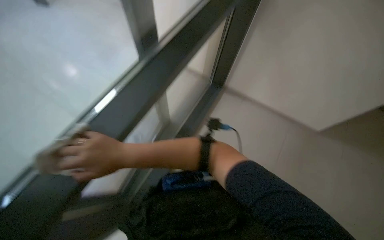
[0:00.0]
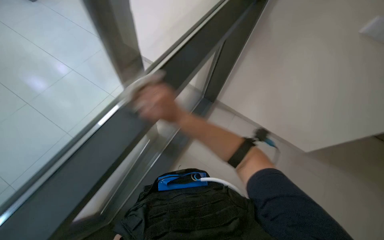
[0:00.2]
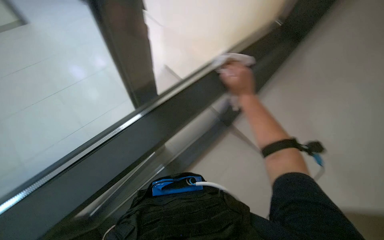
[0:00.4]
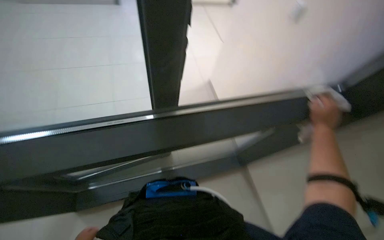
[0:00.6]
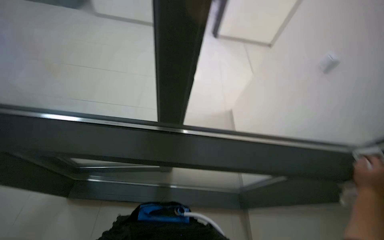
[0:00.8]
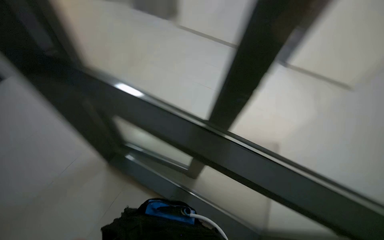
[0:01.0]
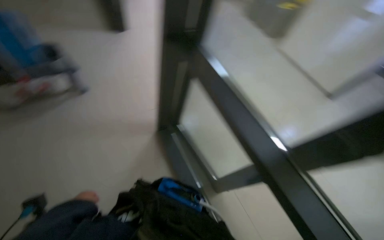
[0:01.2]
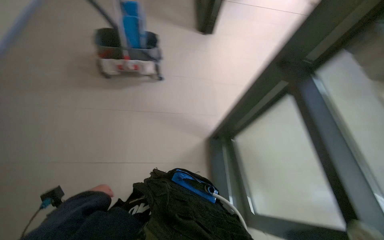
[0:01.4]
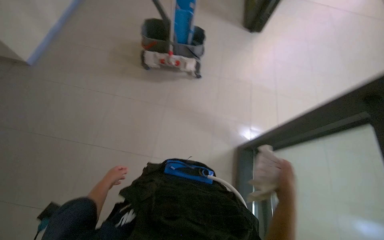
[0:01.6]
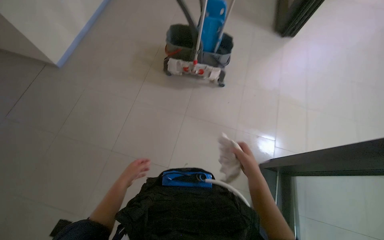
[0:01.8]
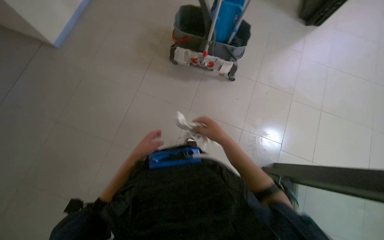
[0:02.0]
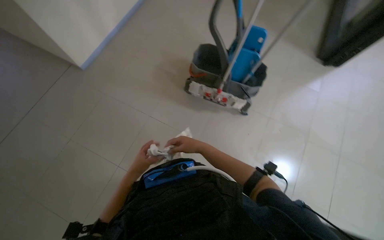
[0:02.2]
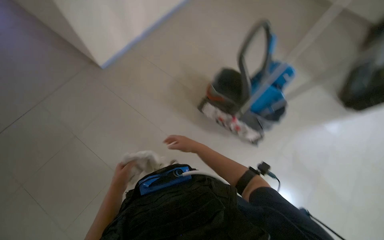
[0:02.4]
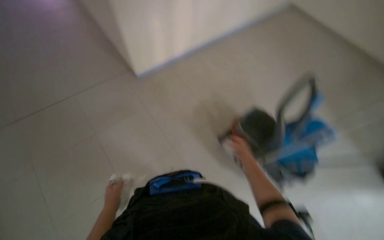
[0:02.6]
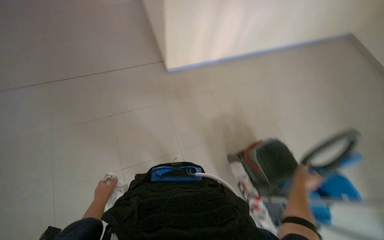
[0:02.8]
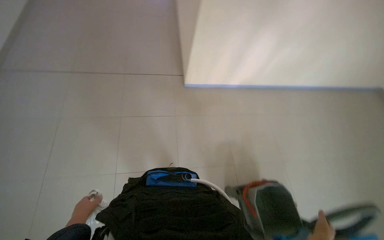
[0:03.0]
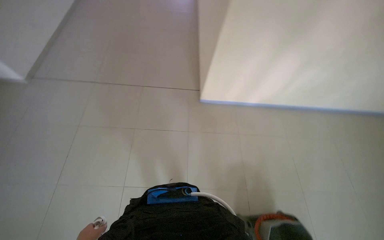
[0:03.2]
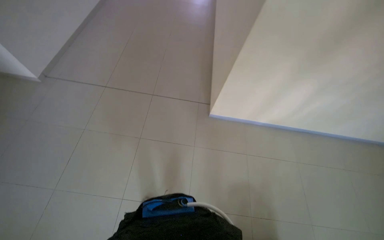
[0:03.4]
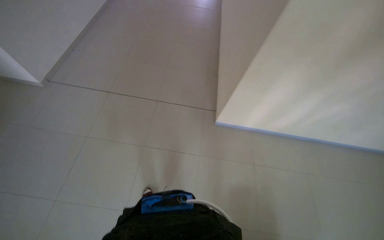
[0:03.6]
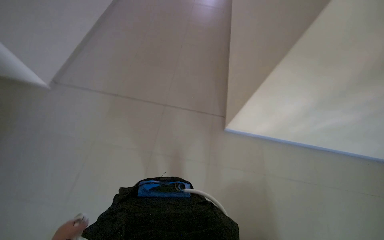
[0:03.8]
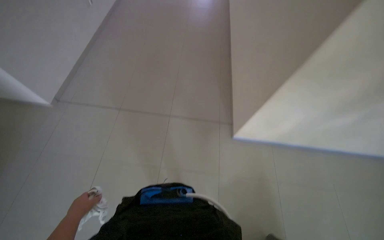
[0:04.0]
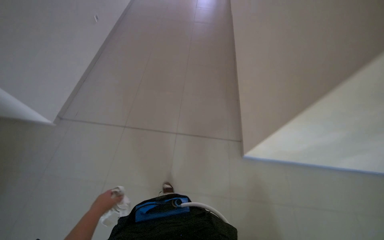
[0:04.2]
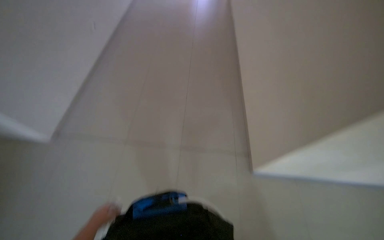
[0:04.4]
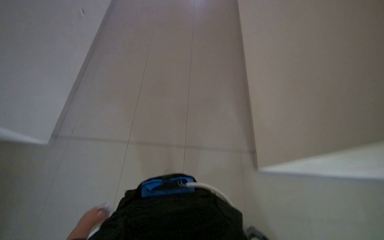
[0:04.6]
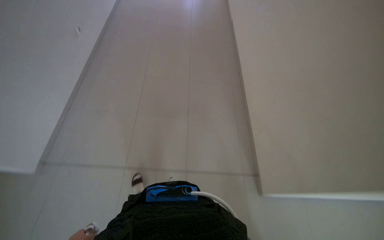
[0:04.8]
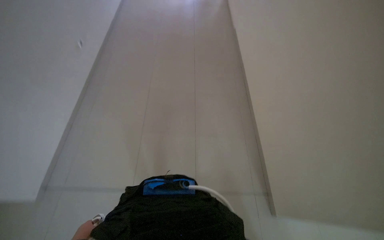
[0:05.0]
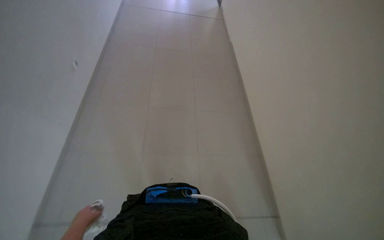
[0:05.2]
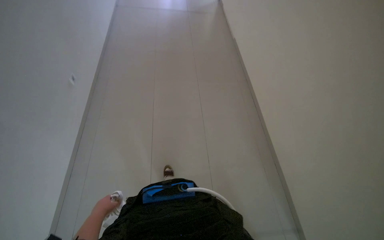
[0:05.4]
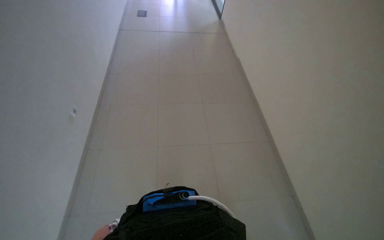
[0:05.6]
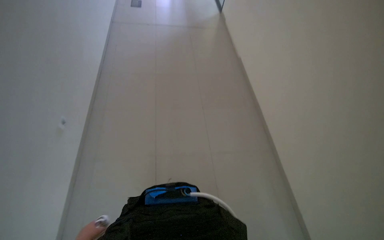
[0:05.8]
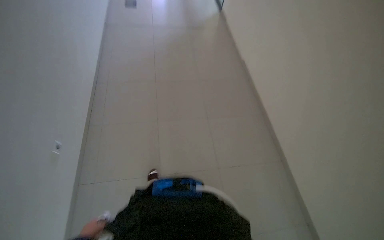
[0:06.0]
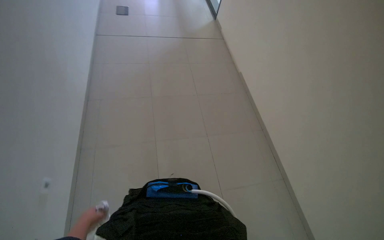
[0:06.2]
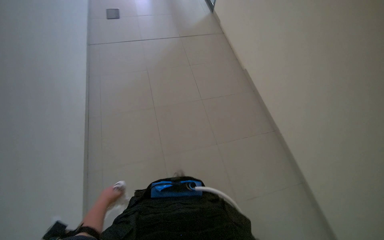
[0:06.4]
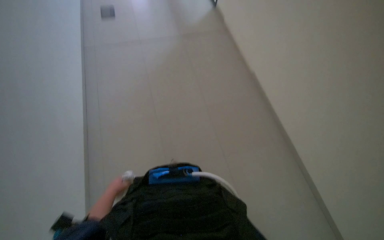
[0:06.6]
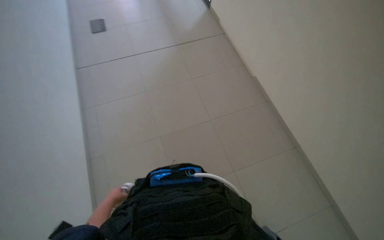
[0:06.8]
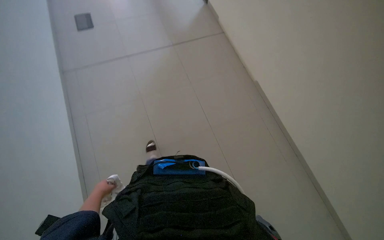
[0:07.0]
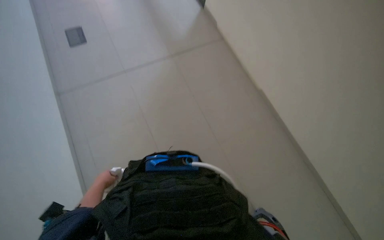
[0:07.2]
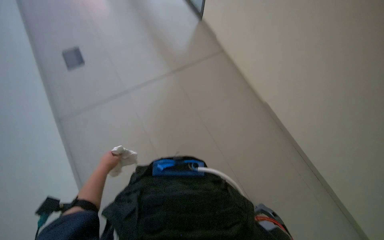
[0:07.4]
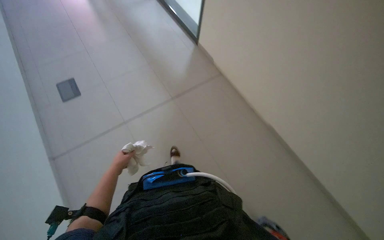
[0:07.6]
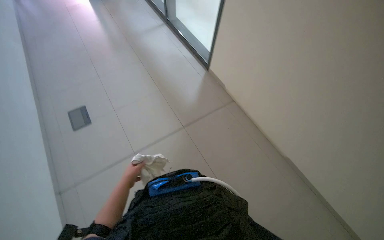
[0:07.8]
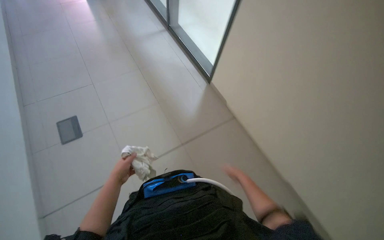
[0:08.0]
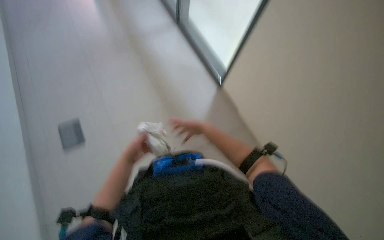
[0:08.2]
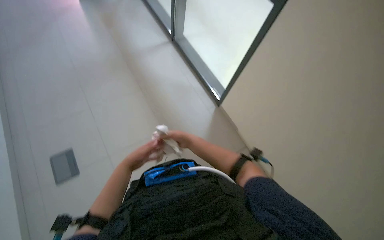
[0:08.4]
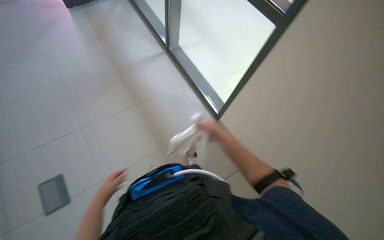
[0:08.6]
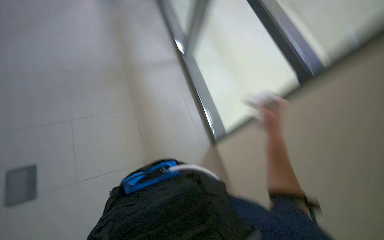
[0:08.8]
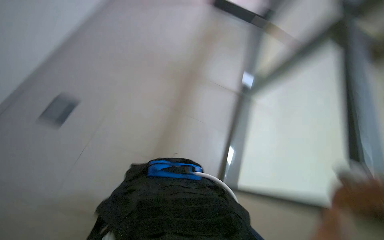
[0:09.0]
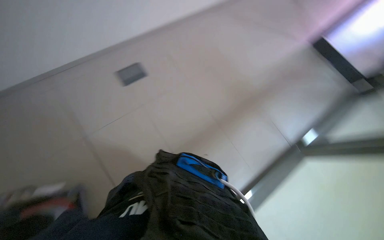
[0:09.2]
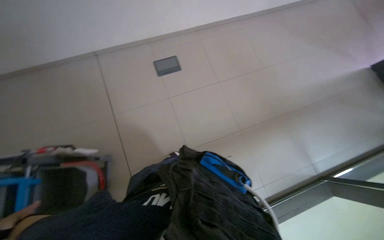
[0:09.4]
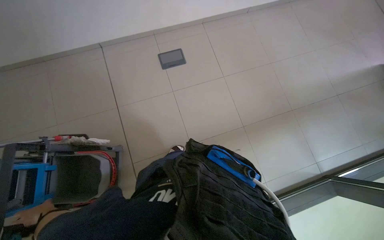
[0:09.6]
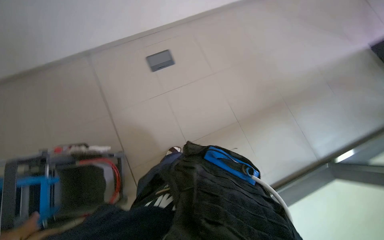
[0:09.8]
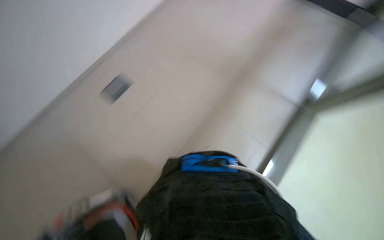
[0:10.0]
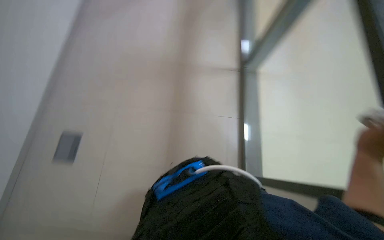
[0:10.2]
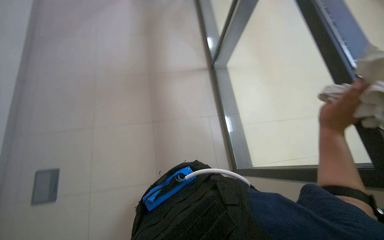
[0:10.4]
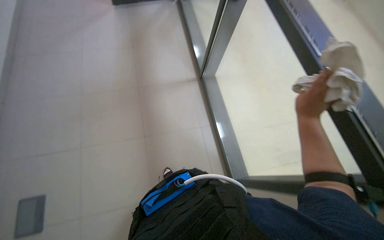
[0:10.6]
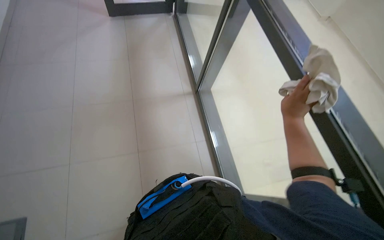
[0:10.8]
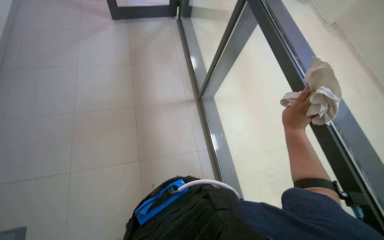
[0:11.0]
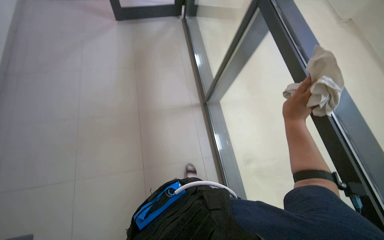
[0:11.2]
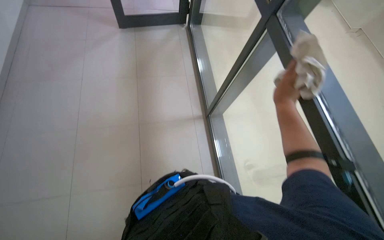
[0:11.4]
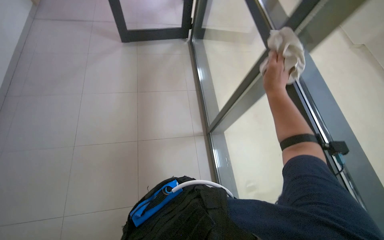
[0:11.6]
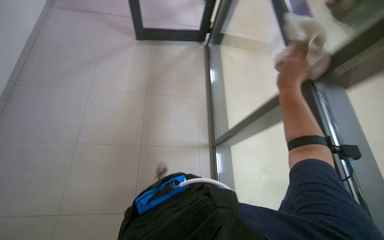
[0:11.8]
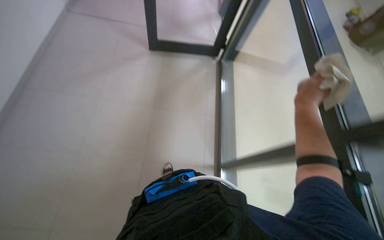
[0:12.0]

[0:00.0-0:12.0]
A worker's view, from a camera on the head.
Job: cleaning windows.
The whole recording: Wiping glass door. The worker wipes the glass door with a cloth.
0:00.0 to 0:01.6: The head travels approximately 50 cm. The wearer looks roughly 60 degrees further to the left. The camera pitches upward, by about 15 degrees.
0:01.6 to 0:03.0: The head turns to the left by roughly 65 degrees. The camera pitches upward, by some 25 degrees.
0:04.4 to 0:06.0: The view tilts about 15 degrees upward.
0:06.0 to 0:07.6: The left hand goes some 60 cm up the picture and farther from the camera.
0:07.6 to 0:09.0: The camera is carried roughly 50 cm. The view tips upward by roughly 15 degrees.
0:09.0 to 0:10.4: The scene turns approximately 50 degrees counterclockwise in the picture.
0:10.4 to 0:12.0: The camera pitches upward, by approximately 15 degrees.

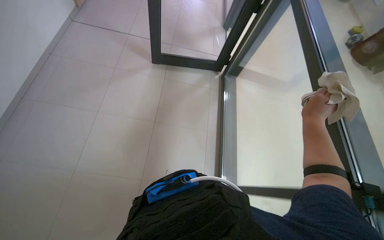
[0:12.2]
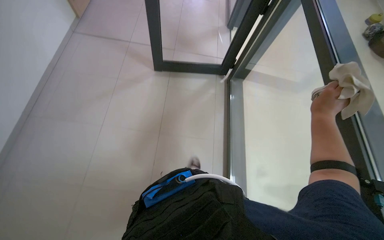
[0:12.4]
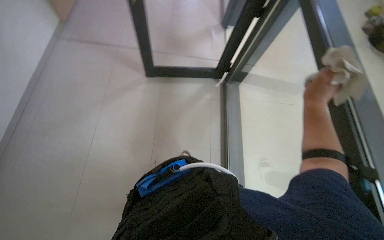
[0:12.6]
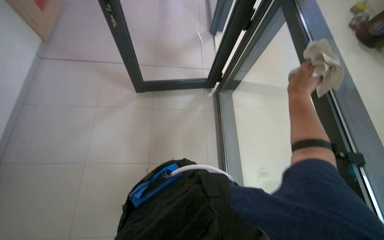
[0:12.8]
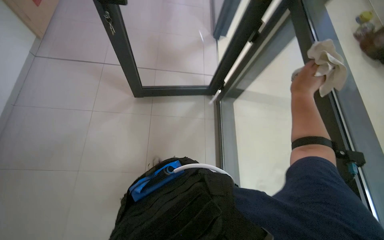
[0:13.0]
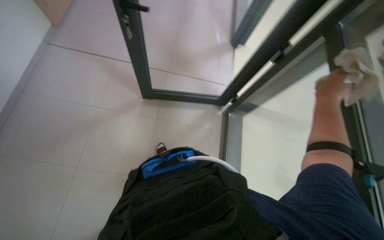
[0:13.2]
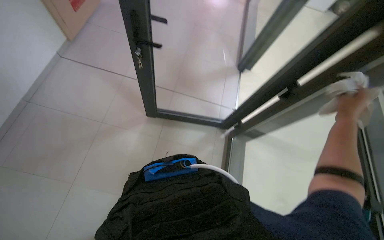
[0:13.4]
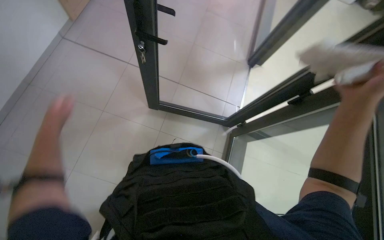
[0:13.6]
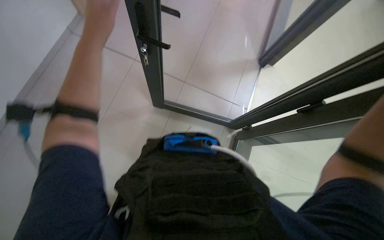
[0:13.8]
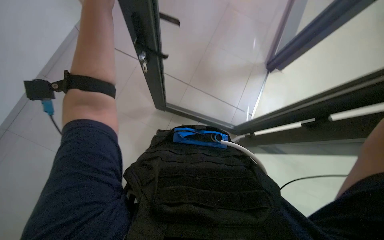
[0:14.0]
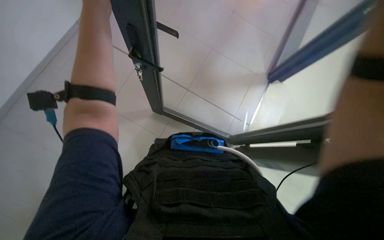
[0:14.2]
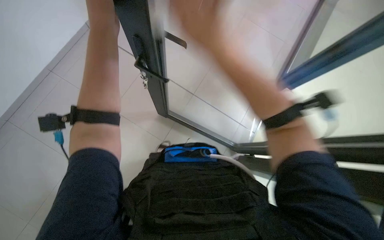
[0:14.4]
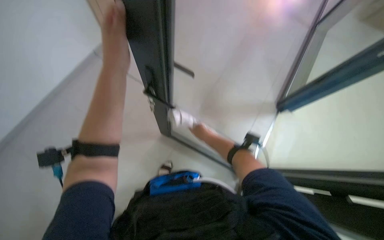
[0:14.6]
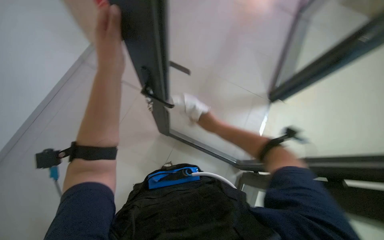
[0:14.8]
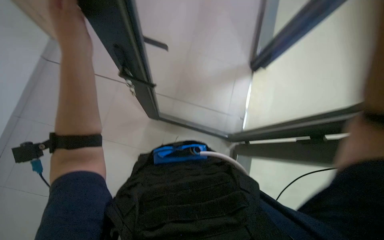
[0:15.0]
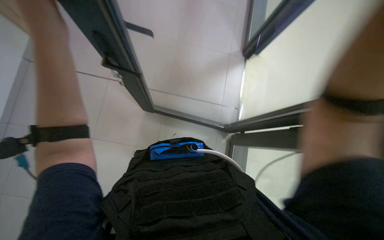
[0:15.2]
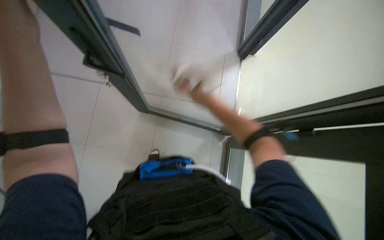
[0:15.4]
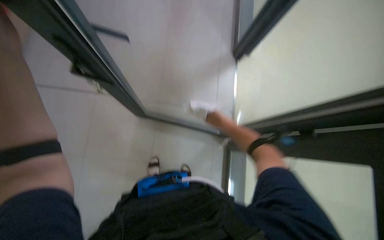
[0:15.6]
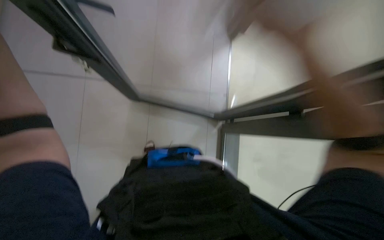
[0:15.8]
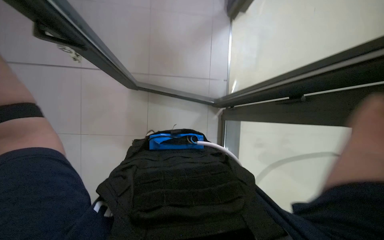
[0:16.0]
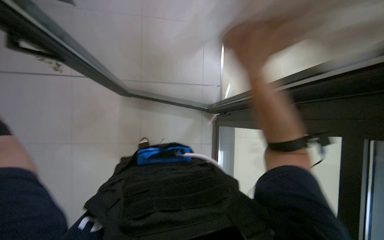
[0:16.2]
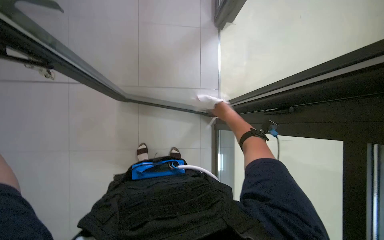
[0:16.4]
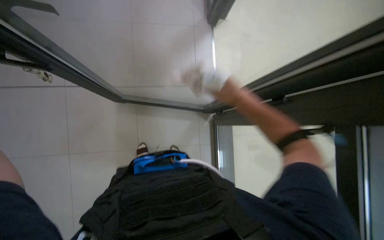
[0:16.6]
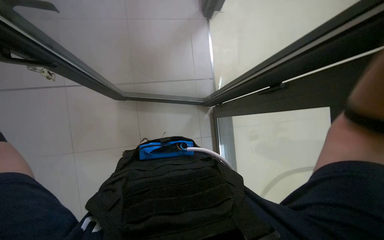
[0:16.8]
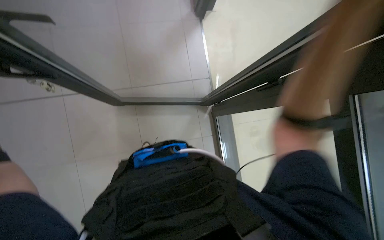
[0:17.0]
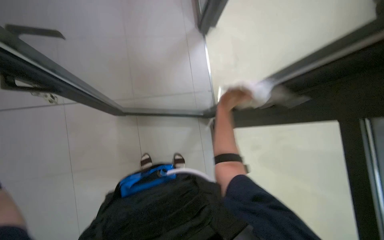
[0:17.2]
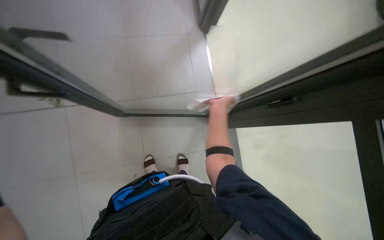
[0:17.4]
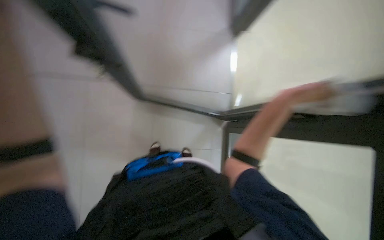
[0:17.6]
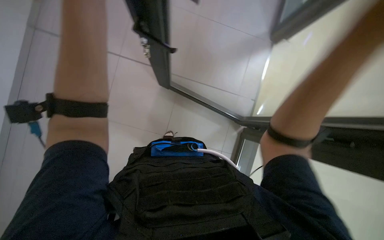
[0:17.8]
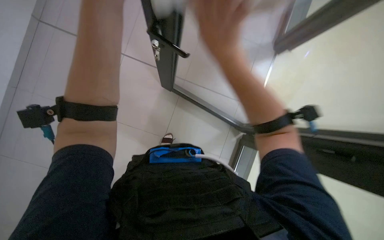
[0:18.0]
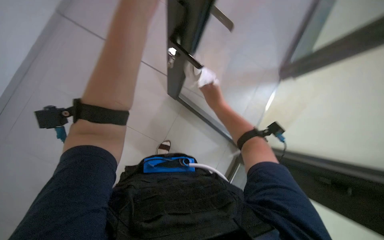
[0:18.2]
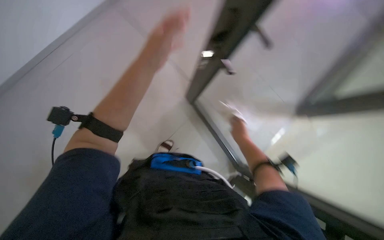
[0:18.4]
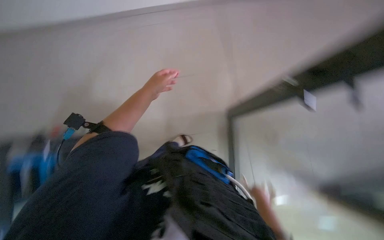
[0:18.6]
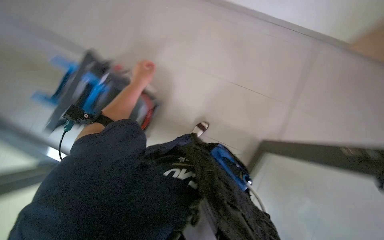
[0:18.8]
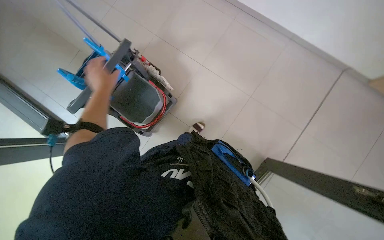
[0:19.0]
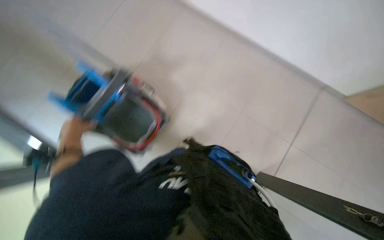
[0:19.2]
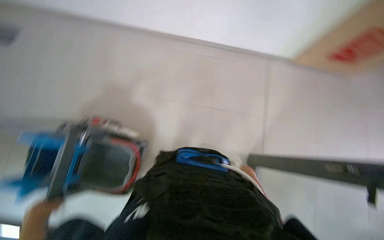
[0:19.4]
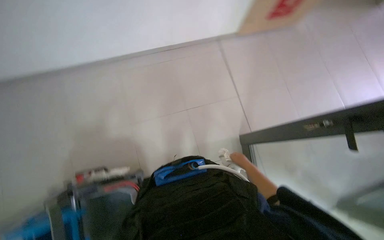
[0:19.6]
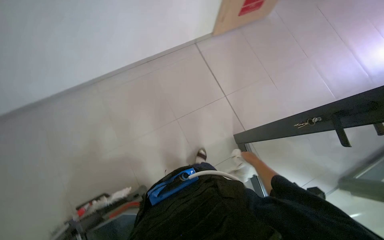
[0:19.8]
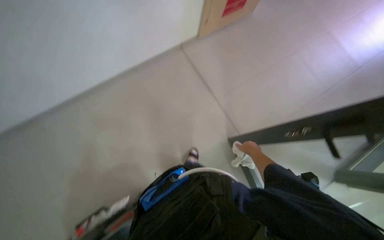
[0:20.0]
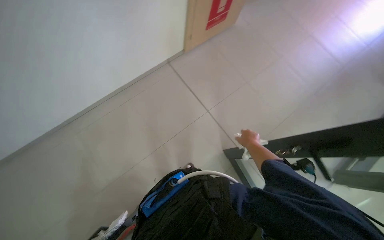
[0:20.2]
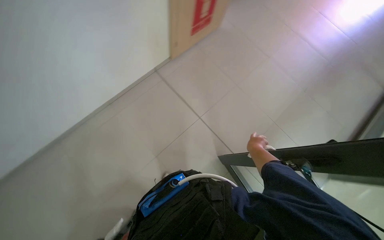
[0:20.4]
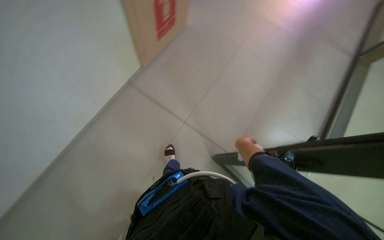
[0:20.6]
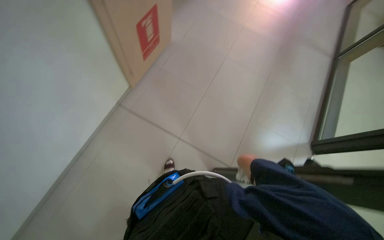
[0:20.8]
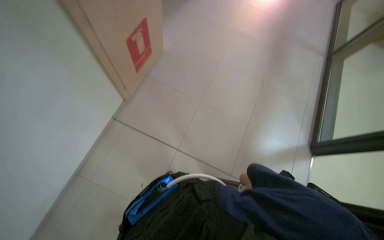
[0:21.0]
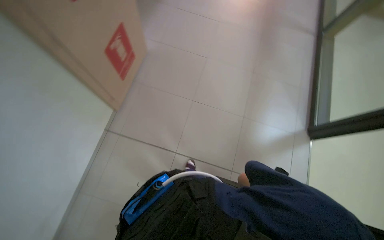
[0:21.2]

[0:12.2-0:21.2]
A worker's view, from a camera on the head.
Job: cleaning windows.
The whole recording: Wiping glass door. The worker wipes the glass door with a cloth.
0:13.8 to 0:15.2: The left hand travels nearer to the camera and down the picture by approximately 15 cm.
0:16.6 to 0:18.2: The wearer looks some 15 degrees further upward.
0:18.2 to 0:19.8: The head rotates roughly 20 degrees to the right. The camera pitches upward, by some 20 degrees.
0:19.8 to 0:21.2: The head turns to the right by about 40 degrees. The wearer looks about 25 degrees further upward.
